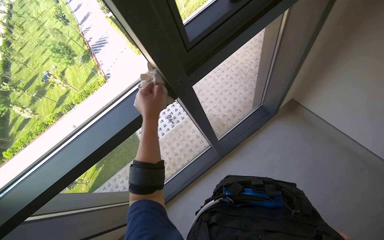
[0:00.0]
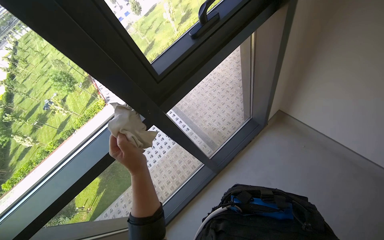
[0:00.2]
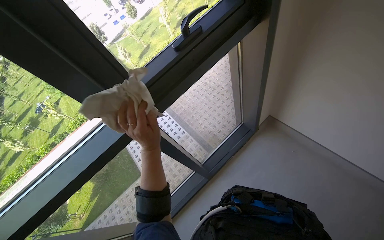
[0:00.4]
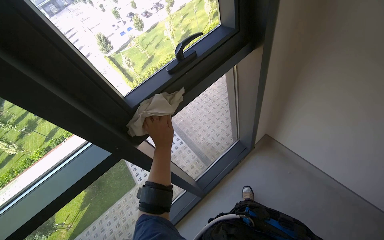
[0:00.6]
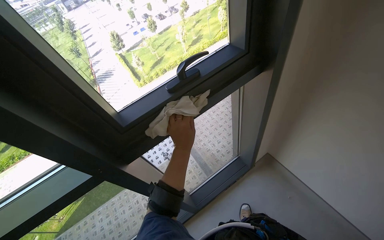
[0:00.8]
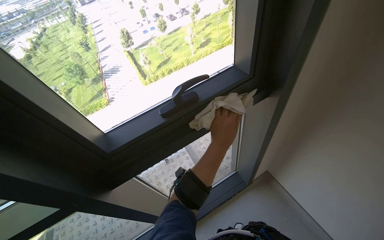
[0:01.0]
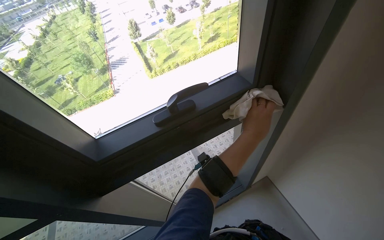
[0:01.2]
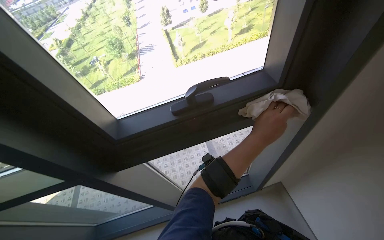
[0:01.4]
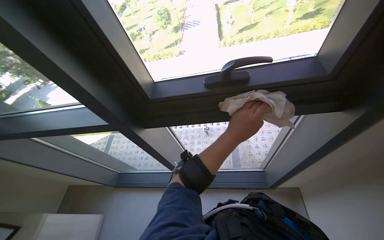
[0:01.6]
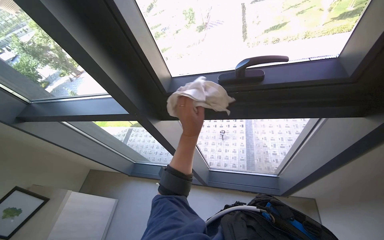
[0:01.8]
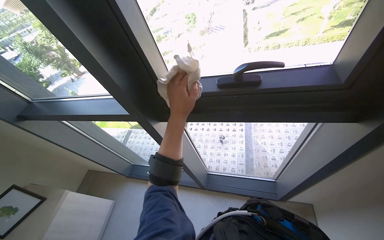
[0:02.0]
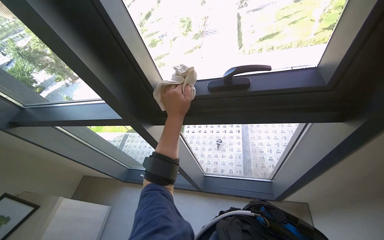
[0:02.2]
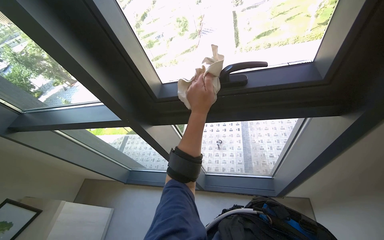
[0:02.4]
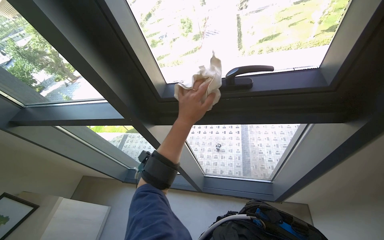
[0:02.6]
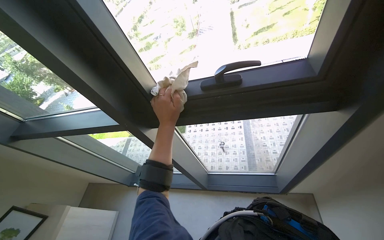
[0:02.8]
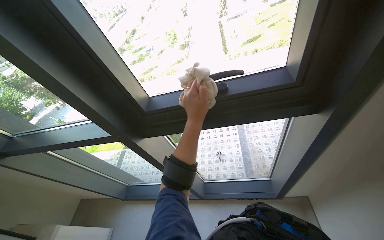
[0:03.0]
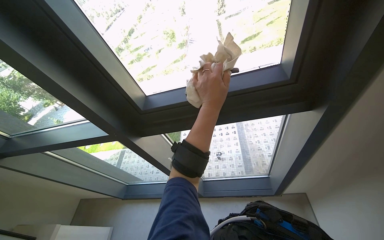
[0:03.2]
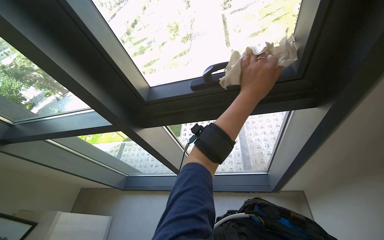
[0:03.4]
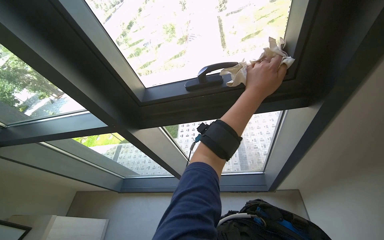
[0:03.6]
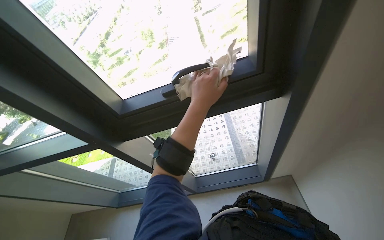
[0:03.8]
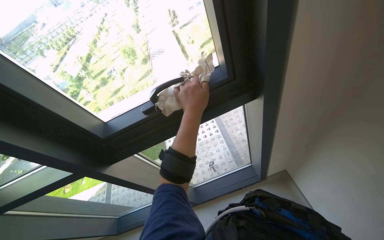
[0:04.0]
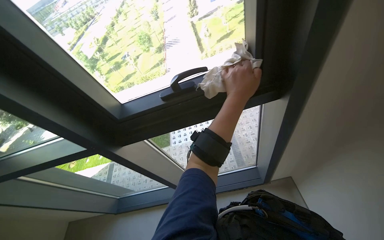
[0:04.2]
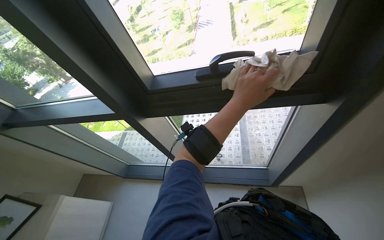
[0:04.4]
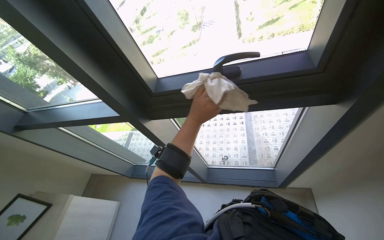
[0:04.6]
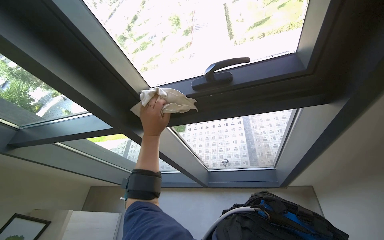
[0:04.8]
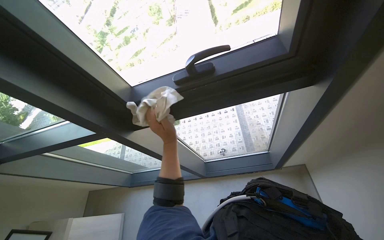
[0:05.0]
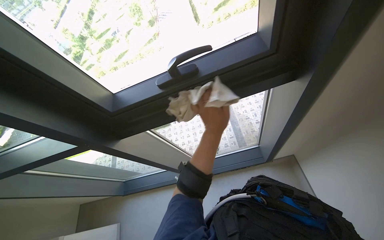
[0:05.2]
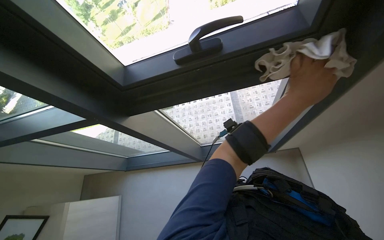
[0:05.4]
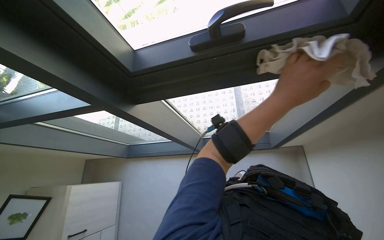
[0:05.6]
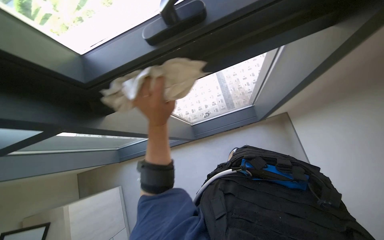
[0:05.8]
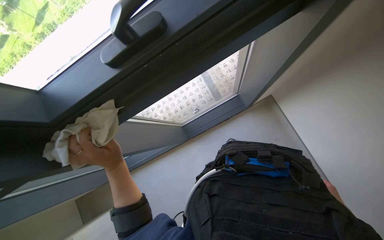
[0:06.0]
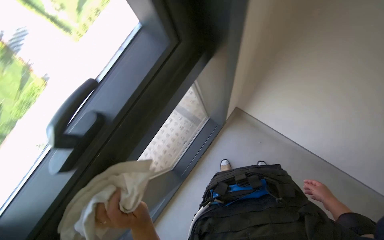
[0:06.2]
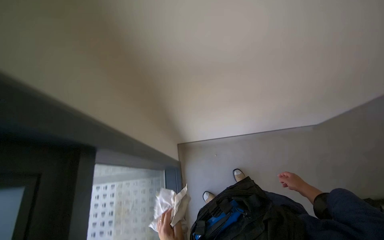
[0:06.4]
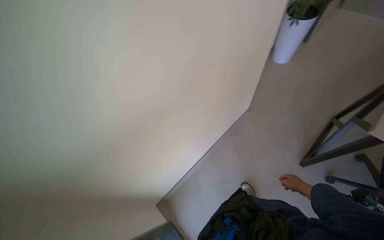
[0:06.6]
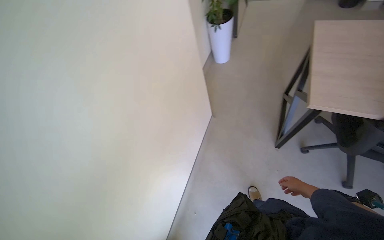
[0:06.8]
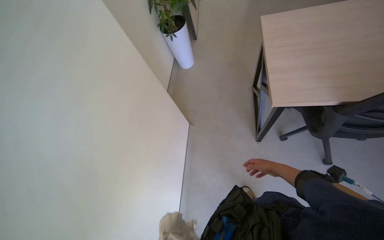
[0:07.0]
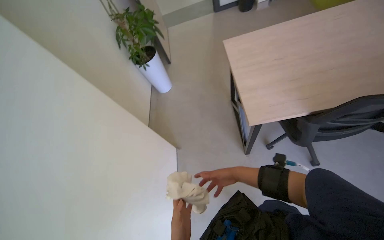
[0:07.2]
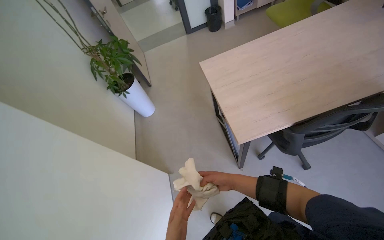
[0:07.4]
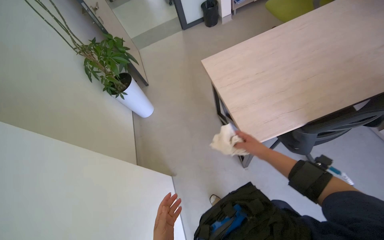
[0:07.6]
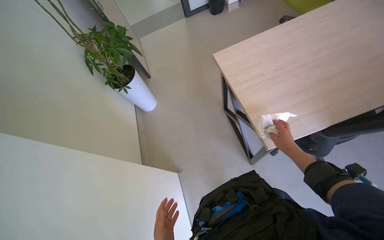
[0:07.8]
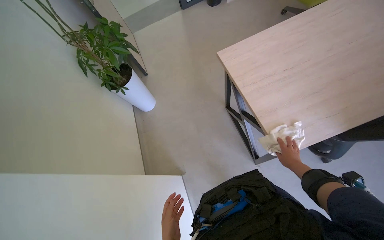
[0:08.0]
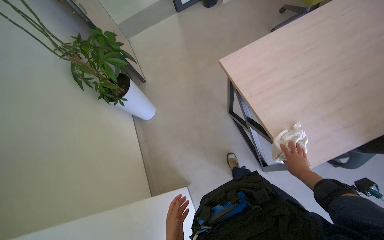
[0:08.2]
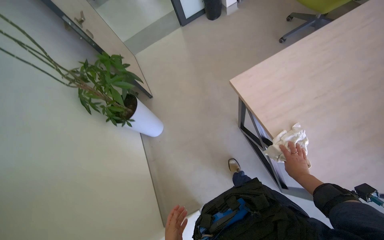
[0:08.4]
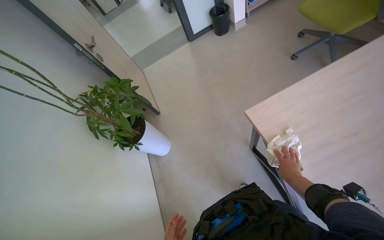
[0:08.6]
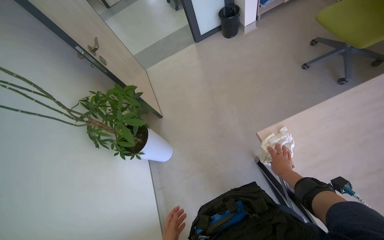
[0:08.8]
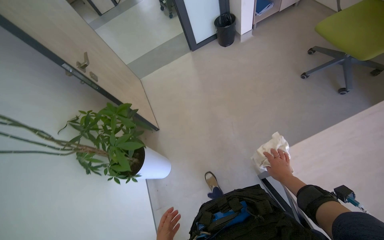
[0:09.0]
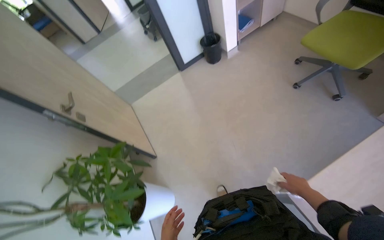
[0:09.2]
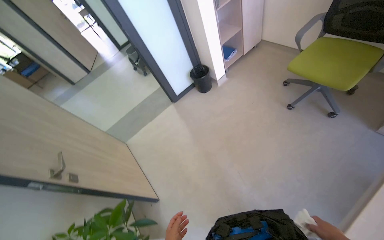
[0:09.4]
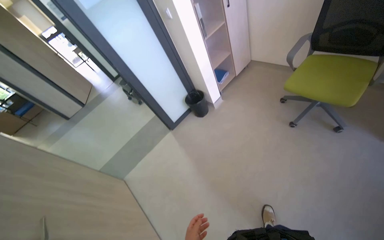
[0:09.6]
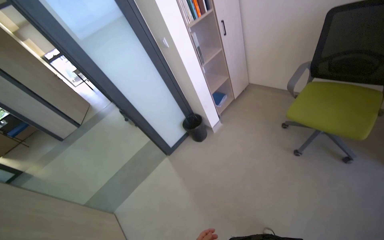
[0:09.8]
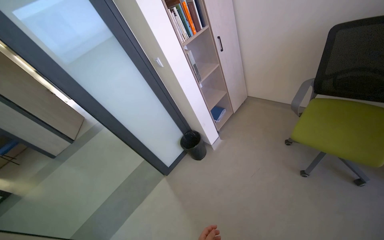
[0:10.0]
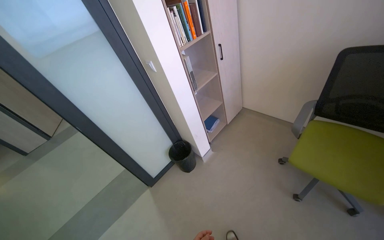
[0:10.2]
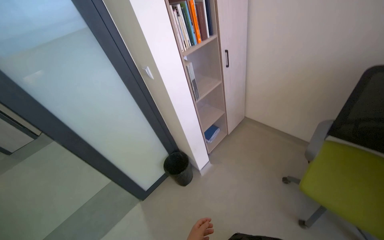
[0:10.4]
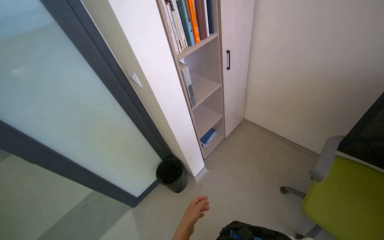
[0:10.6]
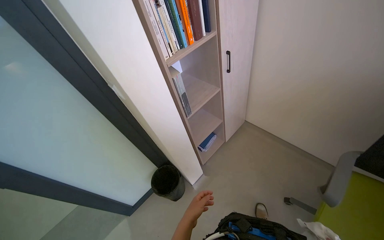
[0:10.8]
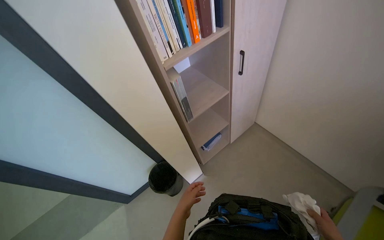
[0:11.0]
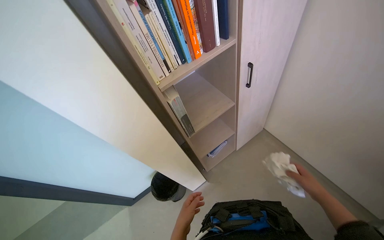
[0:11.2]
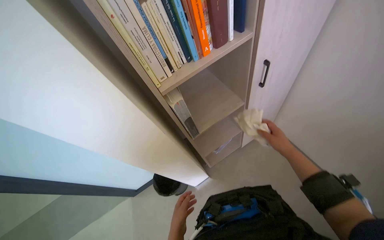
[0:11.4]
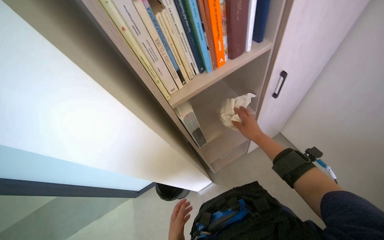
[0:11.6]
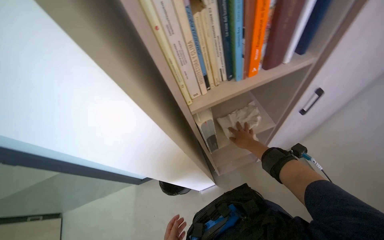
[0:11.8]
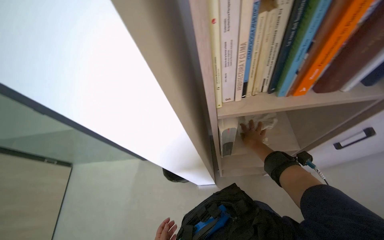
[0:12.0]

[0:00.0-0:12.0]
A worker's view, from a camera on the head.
Job: wiping surfaces.
The whole recording: Wiping office surfaces. The worker wipes various surfaces in the office, including window frames and shelves, with a cloth.
0:03.0 to 0:04.4: The left hand moves left and right over roughly 15 cm, changing direction 2 times.
0:04.4 to 0:06.0: The wearer looks some 15 degrees further downward. The left hand moves left and right over roughly 50 cm, changing direction 2 times.
0:06.0 to 0:07.6: The camera travels about 50 cm. The wearer's head swings roughly 80 degrees to the right. The view tilts some 25 degrees upward.
0:07.6 to 0:09.0: The head travels some 80 cm.
0:09.0 to 0:10.4: The head travels approximately 1 m. The head rotates about 20 degrees to the right. The view tips upward by approximately 30 degrees.
0:10.4 to 0:12.0: The camera is carried about 80 cm. The head rotates about 45 degrees to the left. The camera pitches downward, by approximately 25 degrees.

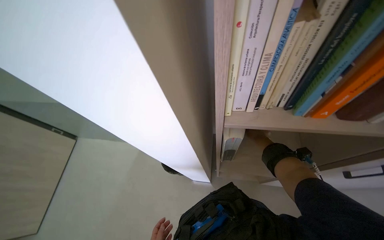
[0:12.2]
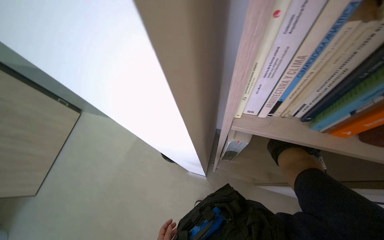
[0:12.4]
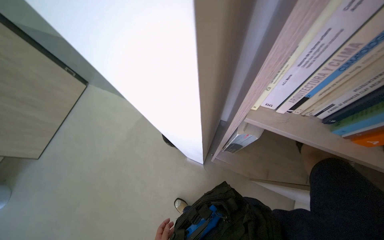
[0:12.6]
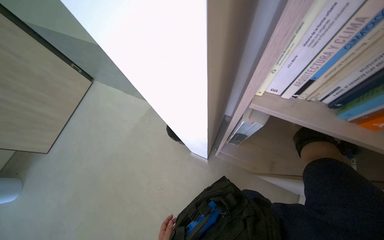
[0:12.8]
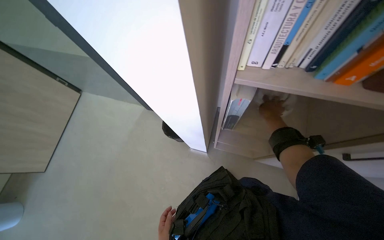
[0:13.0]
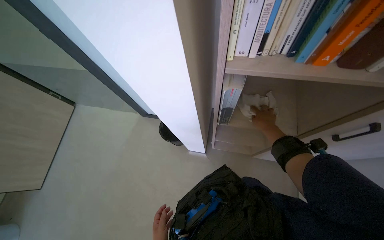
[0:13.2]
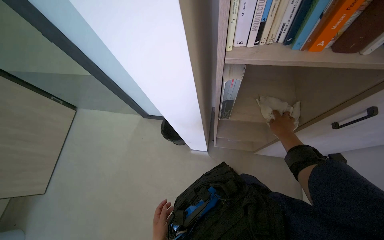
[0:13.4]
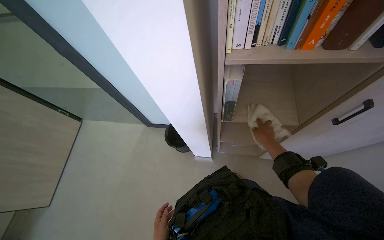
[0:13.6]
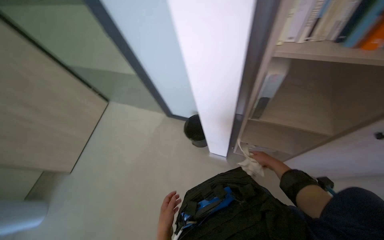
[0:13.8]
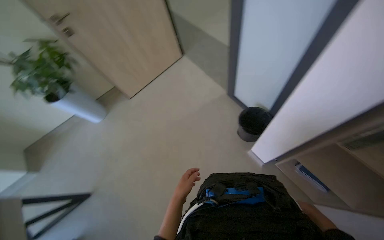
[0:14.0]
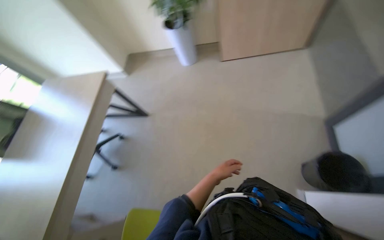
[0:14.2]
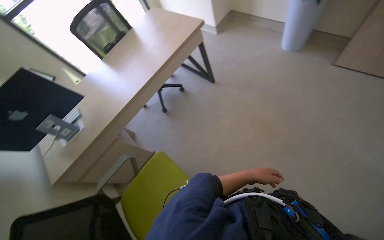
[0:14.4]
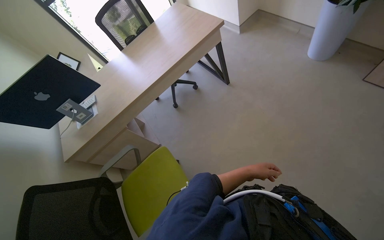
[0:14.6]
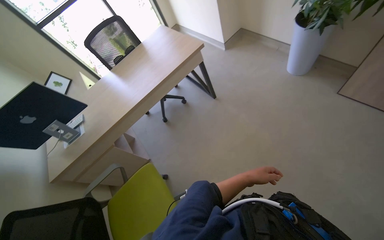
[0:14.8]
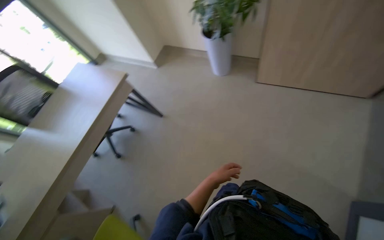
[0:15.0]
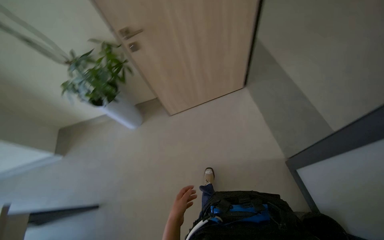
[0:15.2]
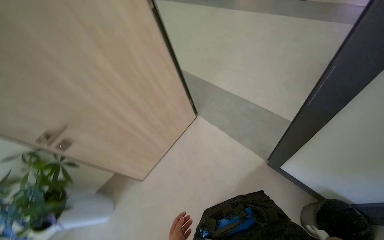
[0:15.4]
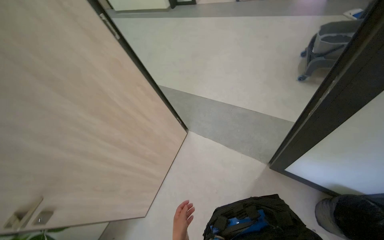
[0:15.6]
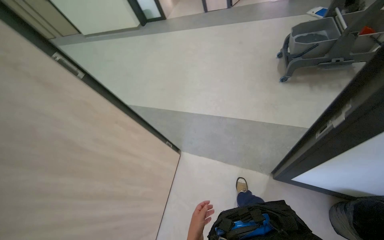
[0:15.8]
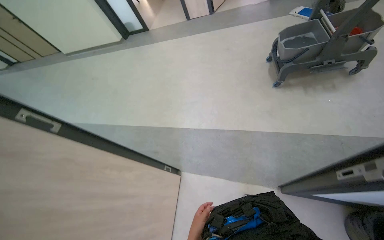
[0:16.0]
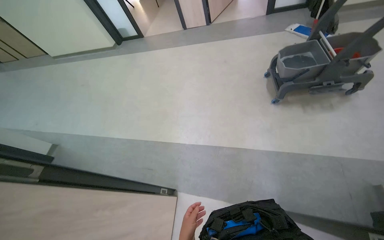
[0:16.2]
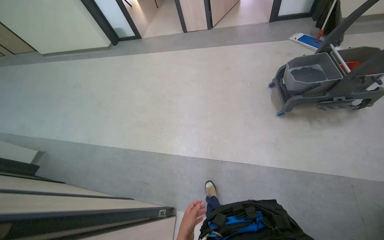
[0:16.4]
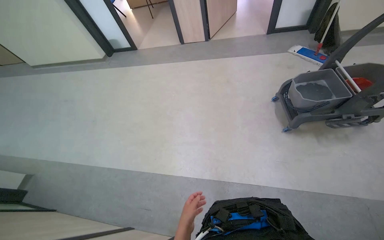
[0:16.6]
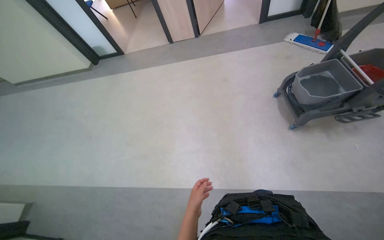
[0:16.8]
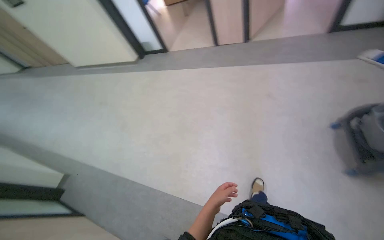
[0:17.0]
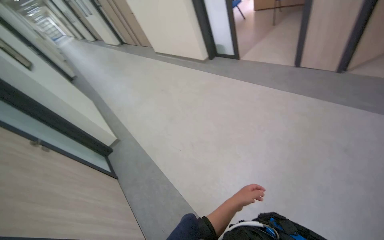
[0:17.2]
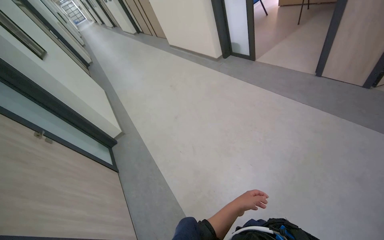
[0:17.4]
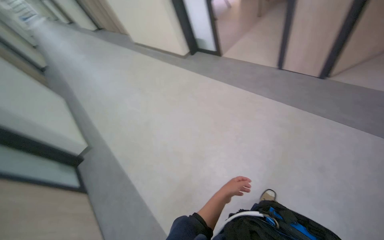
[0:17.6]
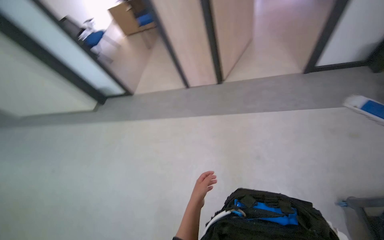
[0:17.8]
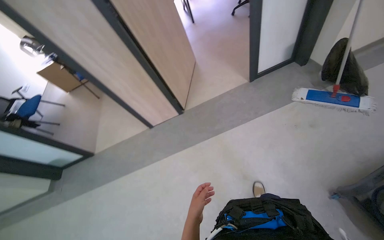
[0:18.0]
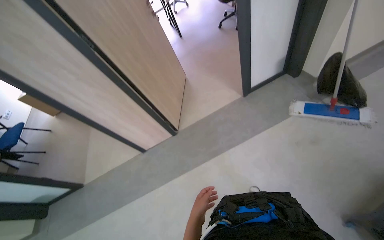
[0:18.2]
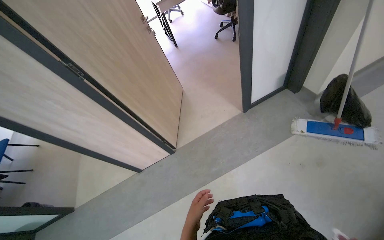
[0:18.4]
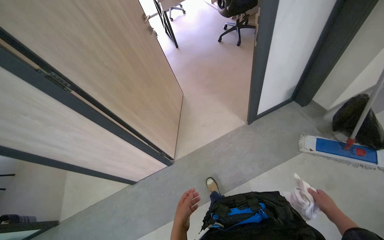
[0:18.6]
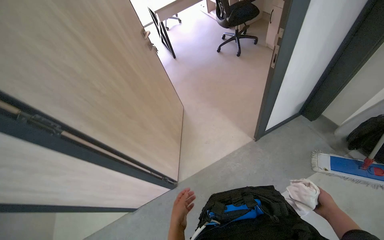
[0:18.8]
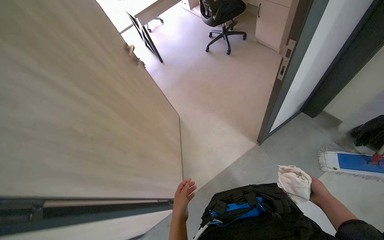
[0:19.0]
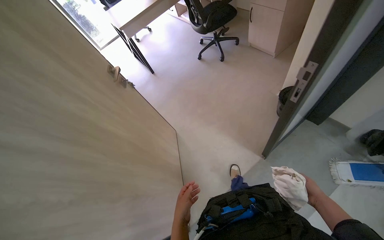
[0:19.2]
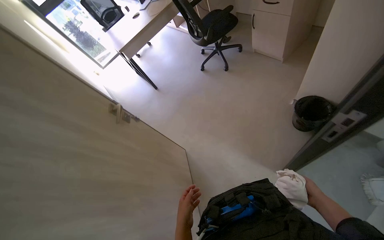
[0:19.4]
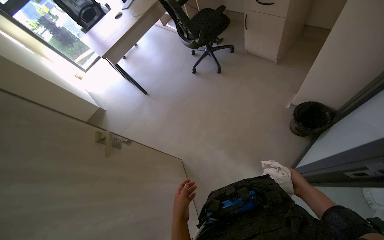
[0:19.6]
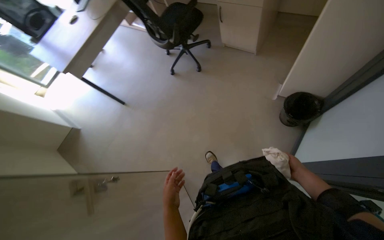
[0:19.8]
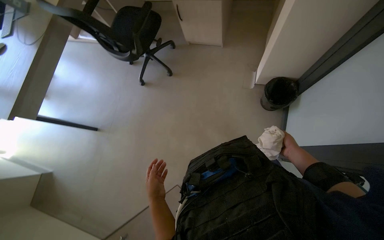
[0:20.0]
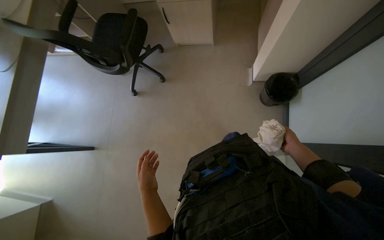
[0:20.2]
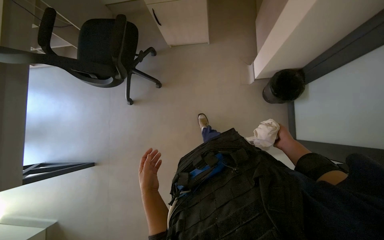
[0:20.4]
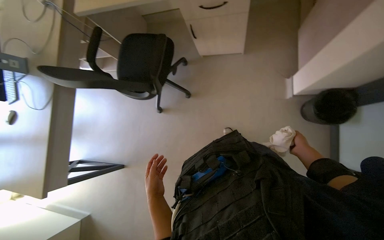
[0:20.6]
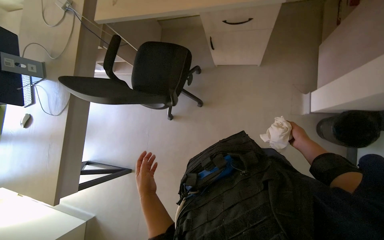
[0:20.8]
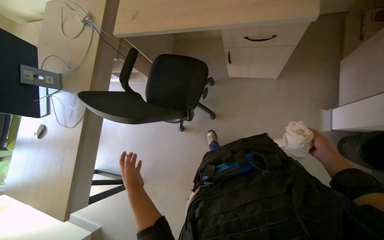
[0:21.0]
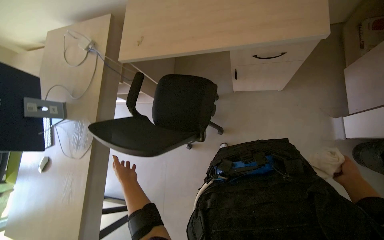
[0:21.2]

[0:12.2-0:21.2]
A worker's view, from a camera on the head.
Job: wiping surfaces.
The whole recording: Wiping office surfaces. The worker wipes various surfaces in the office, including window frames and shelves, with a cloth.
0:13.8 to 0:15.2: The head rotates some 55 degrees to the left.
0:16.6 to 0:18.2: The camera travels some 1.5 m.
0:18.2 to 0:19.8: The wearer moves about 1.5 m. The head turns to the right by approximately 35 degrees.
0:19.8 to 0:21.2: The camera is carried approximately 90 cm. Everything in view rotates about 25 degrees counterclockwise.
